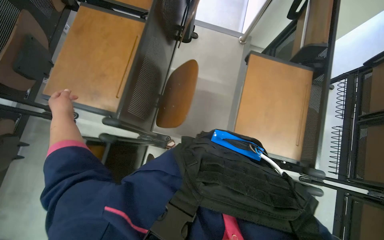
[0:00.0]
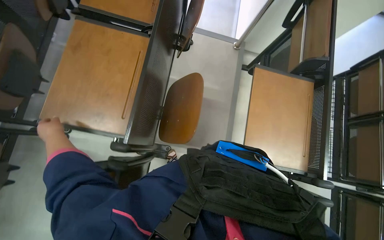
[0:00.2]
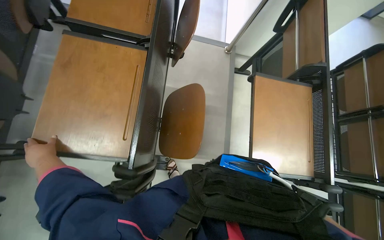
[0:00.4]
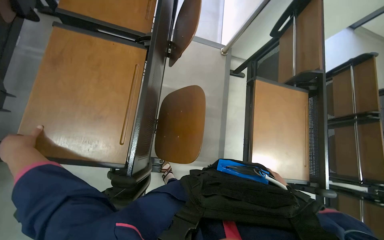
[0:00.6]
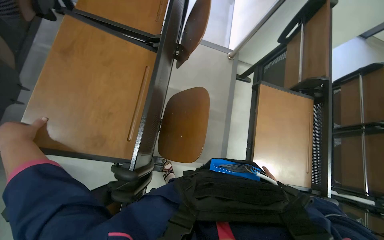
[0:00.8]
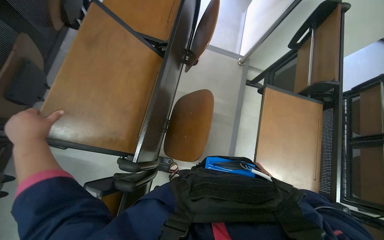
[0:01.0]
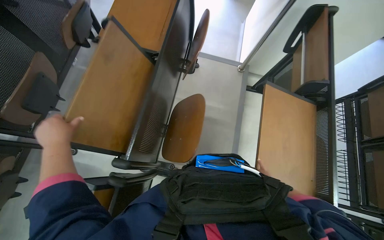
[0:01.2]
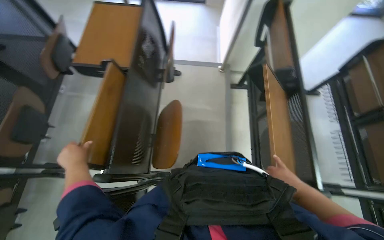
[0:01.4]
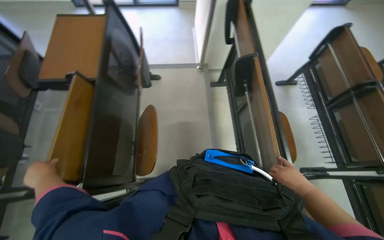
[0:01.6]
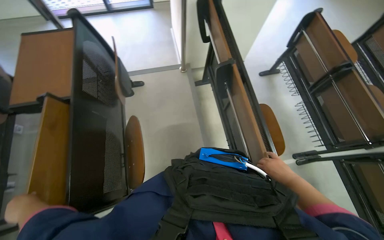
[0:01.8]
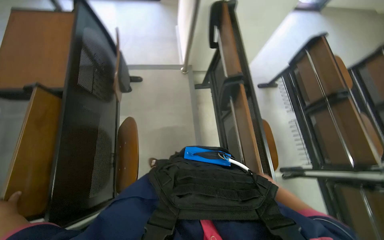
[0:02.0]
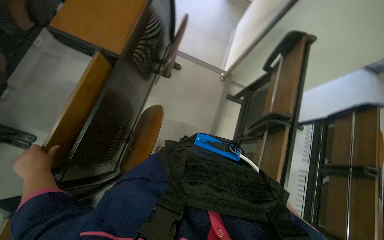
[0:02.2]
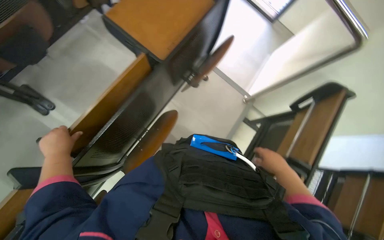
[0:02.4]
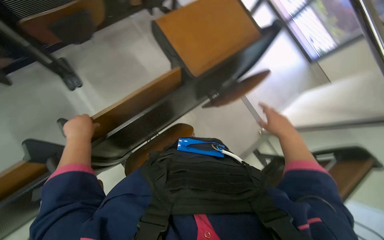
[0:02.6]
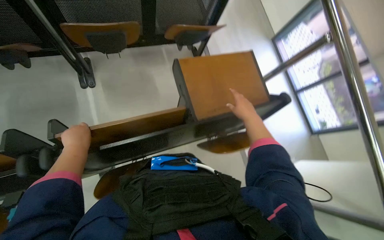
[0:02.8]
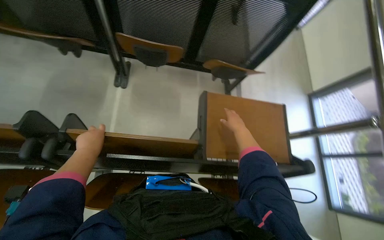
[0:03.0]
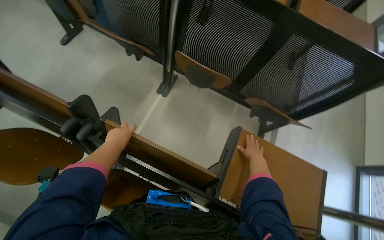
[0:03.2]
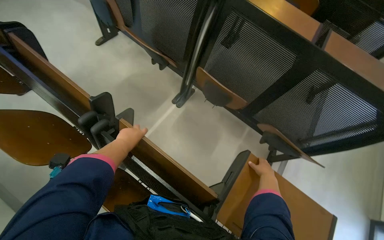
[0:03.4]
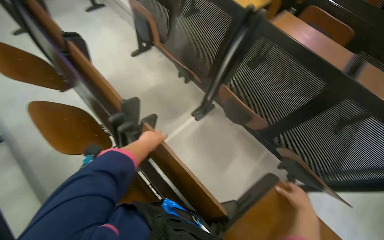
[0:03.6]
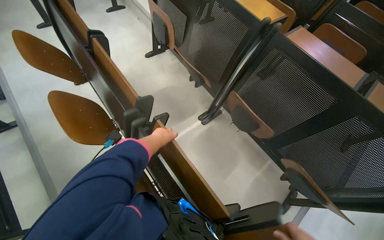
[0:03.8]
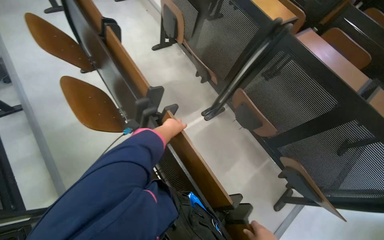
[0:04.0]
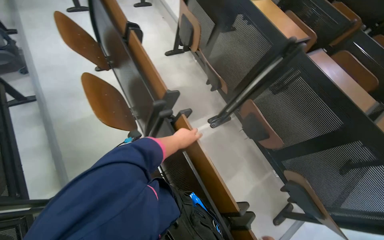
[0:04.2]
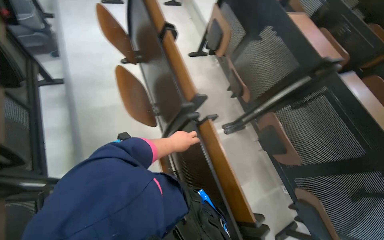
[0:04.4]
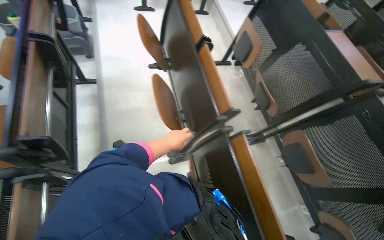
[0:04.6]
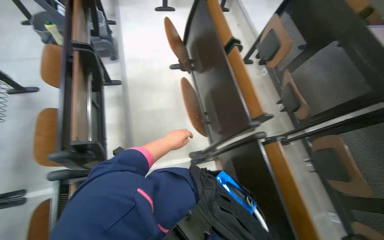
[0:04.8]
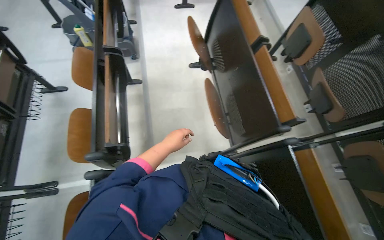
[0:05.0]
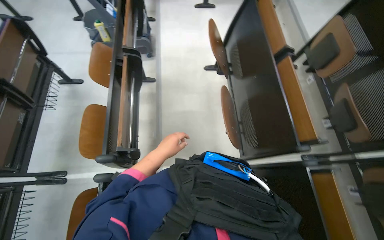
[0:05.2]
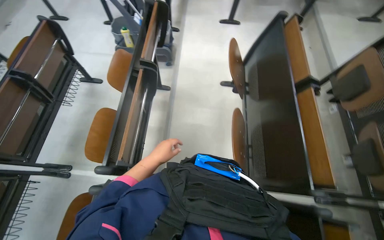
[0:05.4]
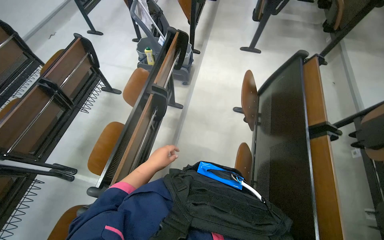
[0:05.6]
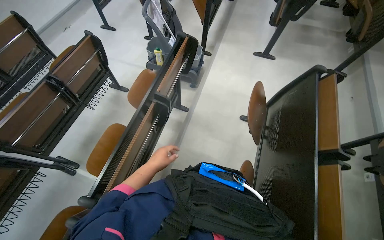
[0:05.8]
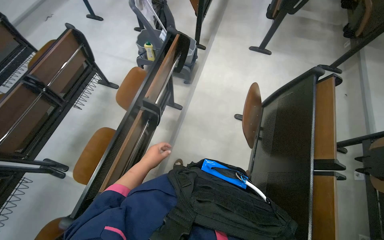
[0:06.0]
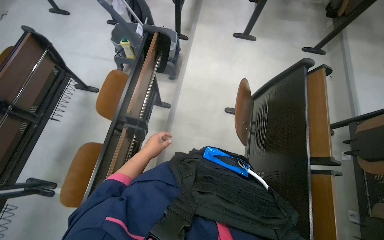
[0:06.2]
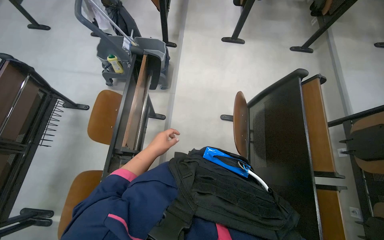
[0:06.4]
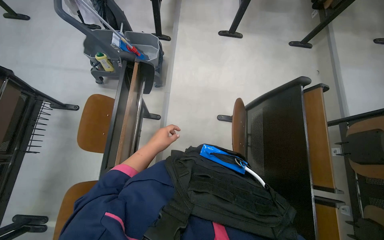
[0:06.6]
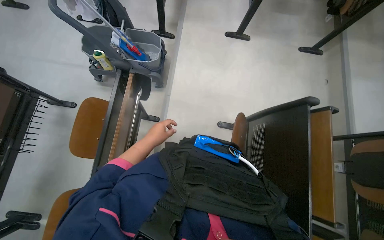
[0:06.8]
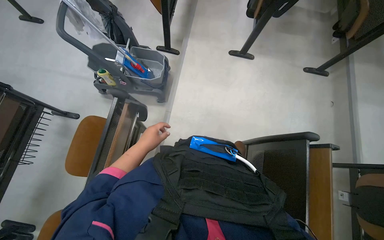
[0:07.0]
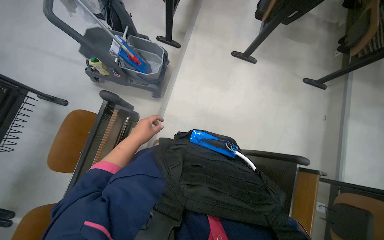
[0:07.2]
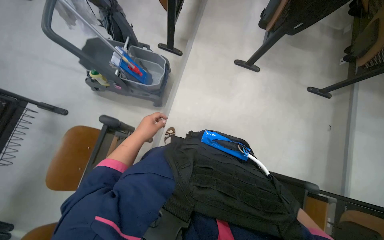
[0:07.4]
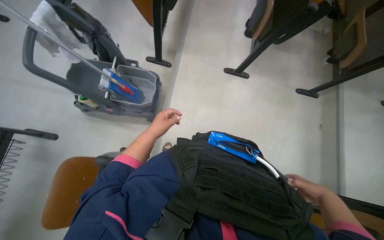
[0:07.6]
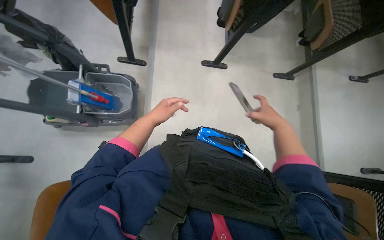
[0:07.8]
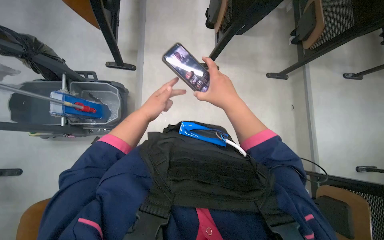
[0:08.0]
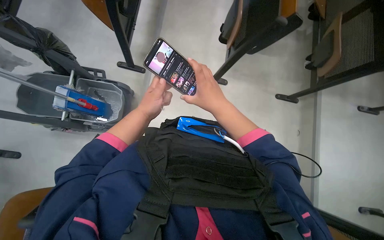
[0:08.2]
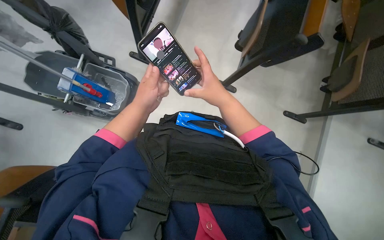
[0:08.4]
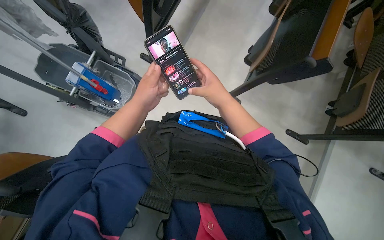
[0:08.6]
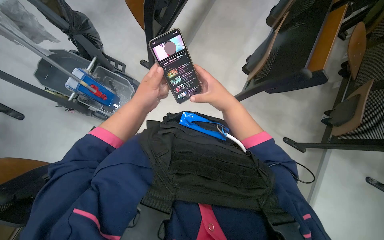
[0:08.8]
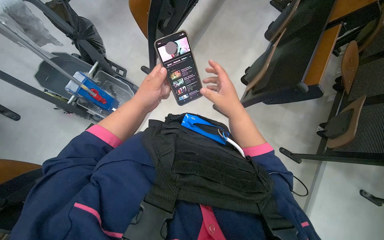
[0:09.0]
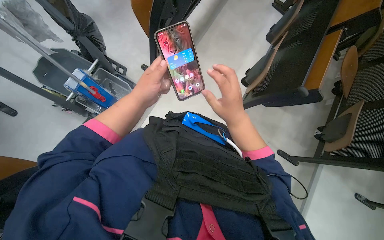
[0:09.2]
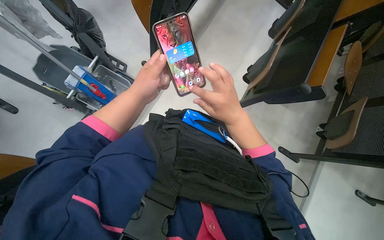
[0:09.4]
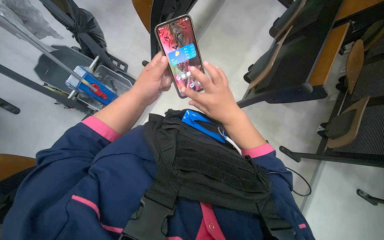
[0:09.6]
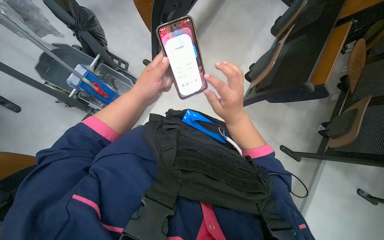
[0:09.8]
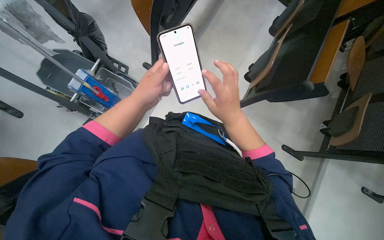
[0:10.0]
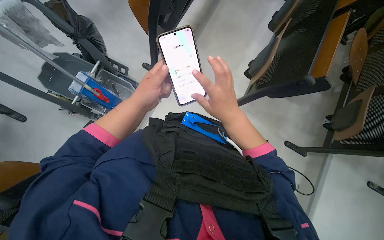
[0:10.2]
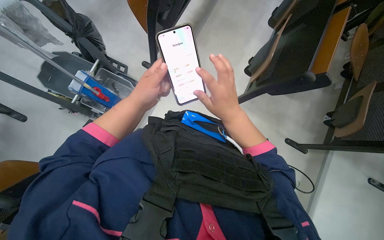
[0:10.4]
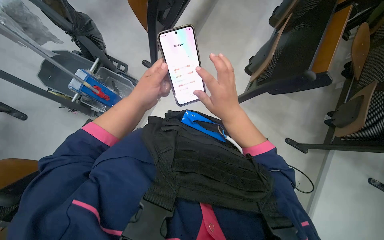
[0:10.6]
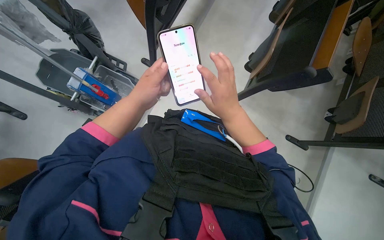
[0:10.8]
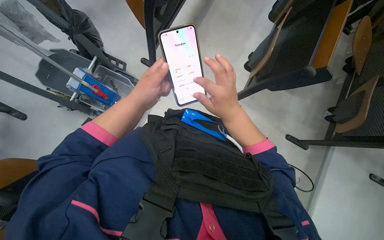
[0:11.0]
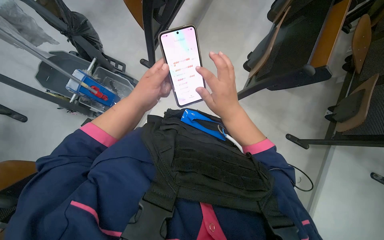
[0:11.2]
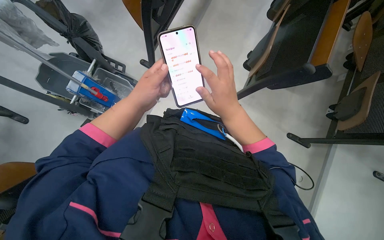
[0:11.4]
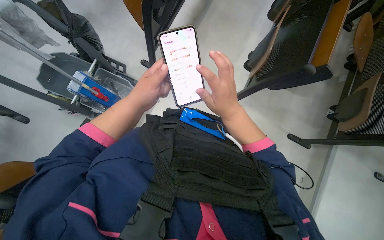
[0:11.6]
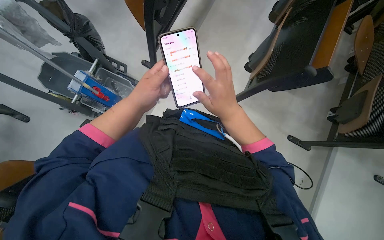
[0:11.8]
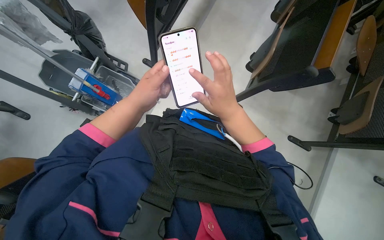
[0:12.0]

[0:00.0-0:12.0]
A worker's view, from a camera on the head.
Job: organizing items.
The whole recording: Folding down desks in lecture hall. The worker folds down the desks in the lecture hall.
0:01.6 to 0:03.0: The camera travels roughly 50 cm. The camera pitches upward, by about 20 degrees. Everything in view rotates about 95 degrees clockwise.
0:03.0 to 0:04.4: The wearer's head swings roughly 65 degrees to the left. The view tilts roughly 20 degrees upward.
0:04.4 to 0:06.0: The head travels approximately 60 cm. The wearer's head swings approximately 40 degrees to the left.
0:06.0 to 0:07.6: The camera travels approximately 90 cm.
0:07.6 to 0:09.0: The left hand is displaced up the picture by approximately 25 cm.
0:09.0 to 0:12.0: The hands are busy where they are.

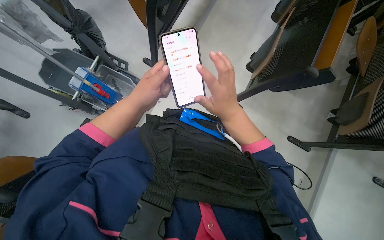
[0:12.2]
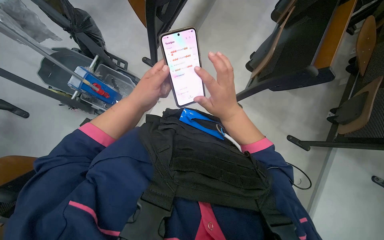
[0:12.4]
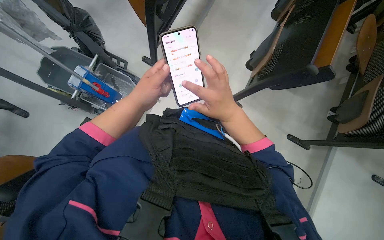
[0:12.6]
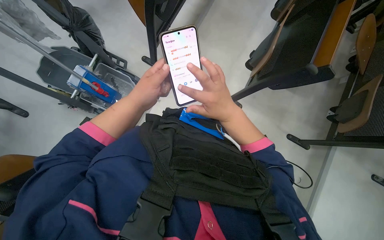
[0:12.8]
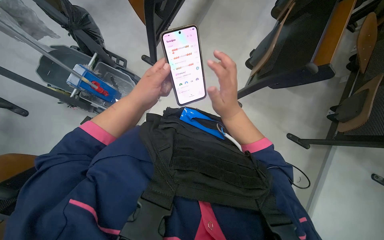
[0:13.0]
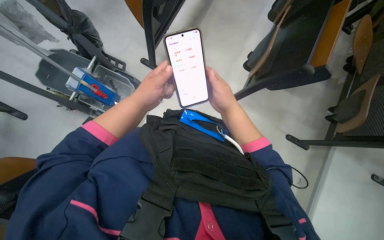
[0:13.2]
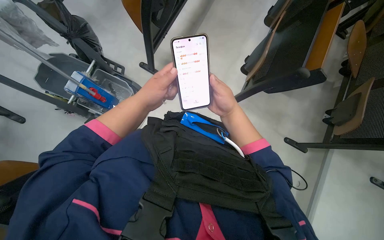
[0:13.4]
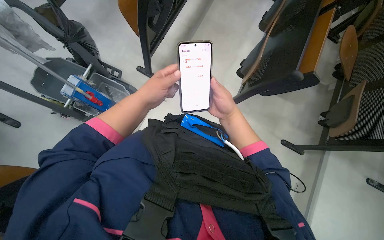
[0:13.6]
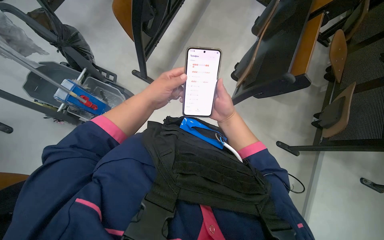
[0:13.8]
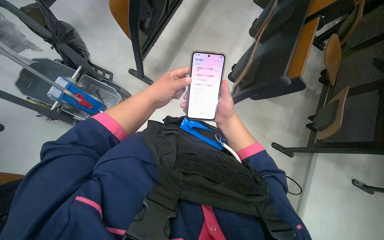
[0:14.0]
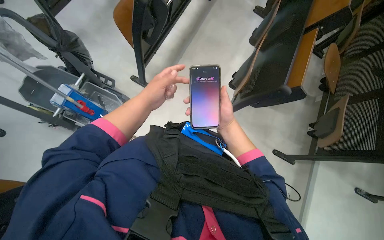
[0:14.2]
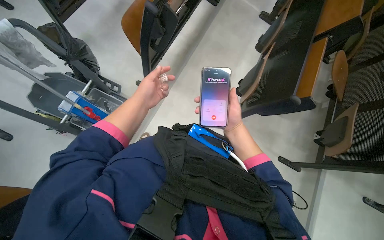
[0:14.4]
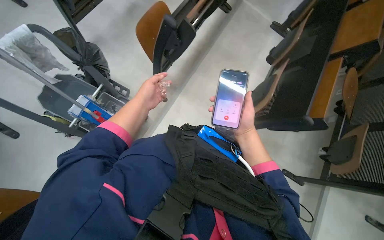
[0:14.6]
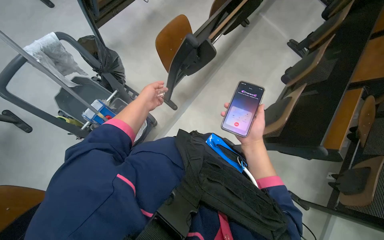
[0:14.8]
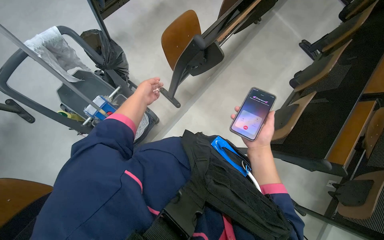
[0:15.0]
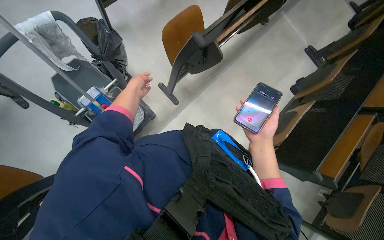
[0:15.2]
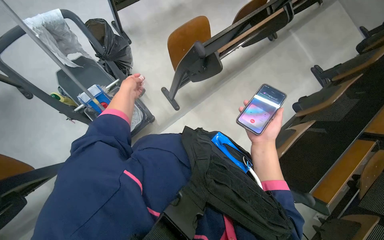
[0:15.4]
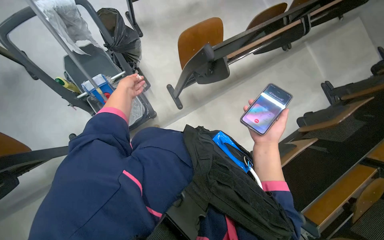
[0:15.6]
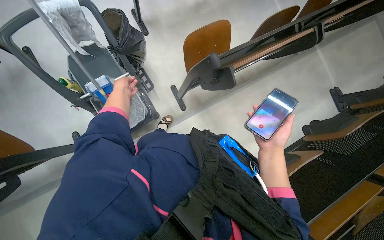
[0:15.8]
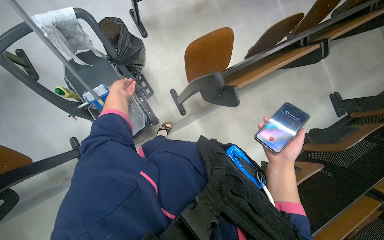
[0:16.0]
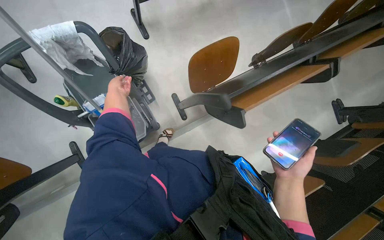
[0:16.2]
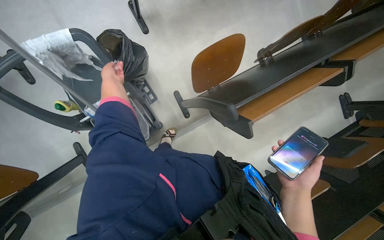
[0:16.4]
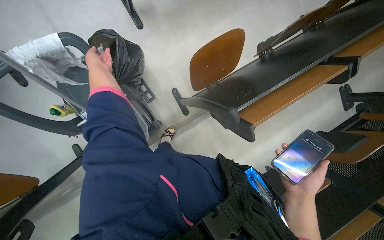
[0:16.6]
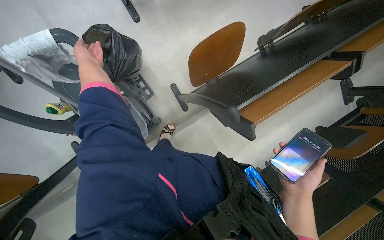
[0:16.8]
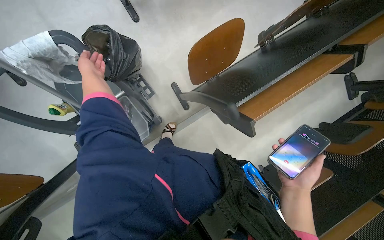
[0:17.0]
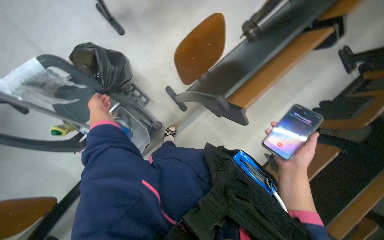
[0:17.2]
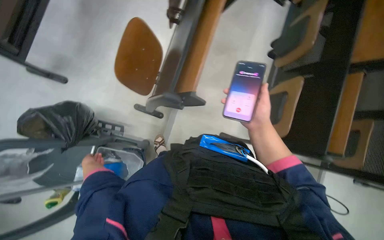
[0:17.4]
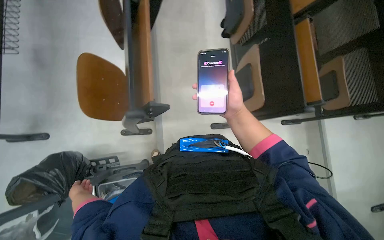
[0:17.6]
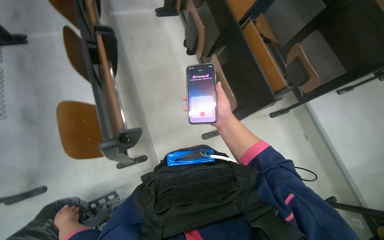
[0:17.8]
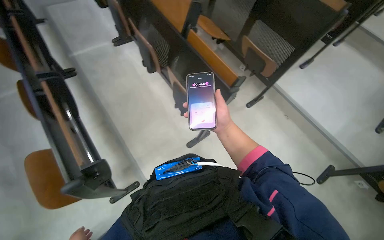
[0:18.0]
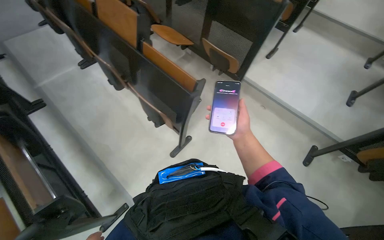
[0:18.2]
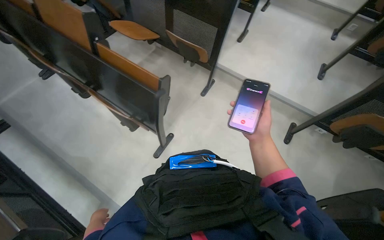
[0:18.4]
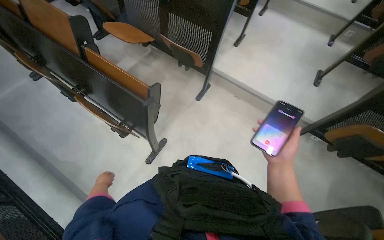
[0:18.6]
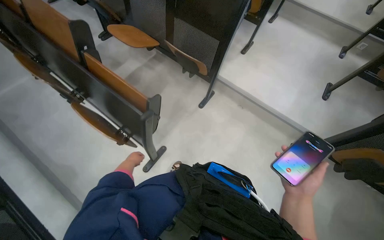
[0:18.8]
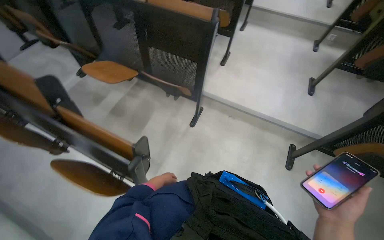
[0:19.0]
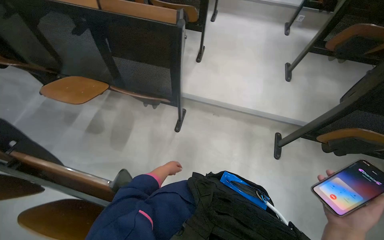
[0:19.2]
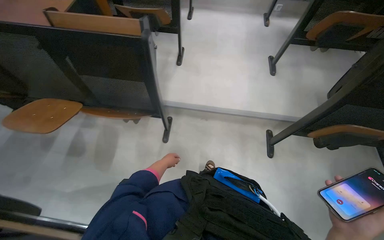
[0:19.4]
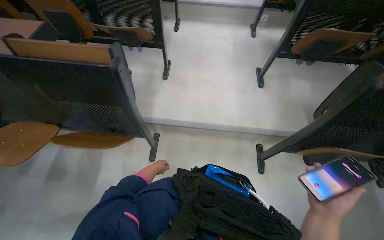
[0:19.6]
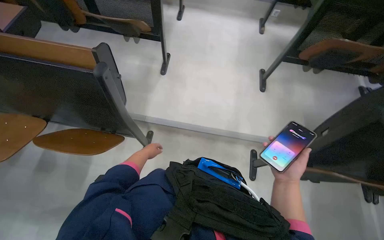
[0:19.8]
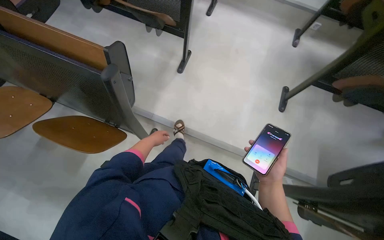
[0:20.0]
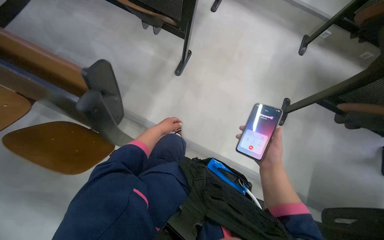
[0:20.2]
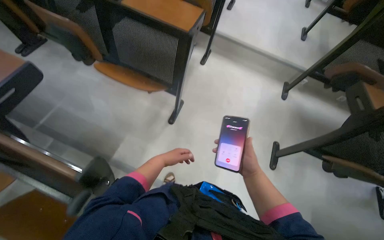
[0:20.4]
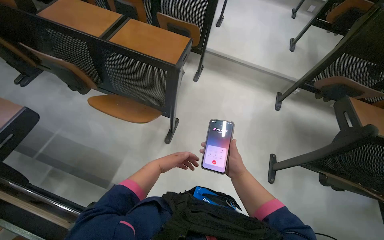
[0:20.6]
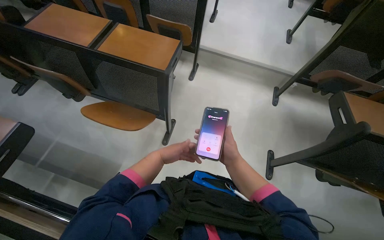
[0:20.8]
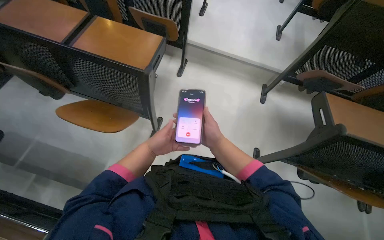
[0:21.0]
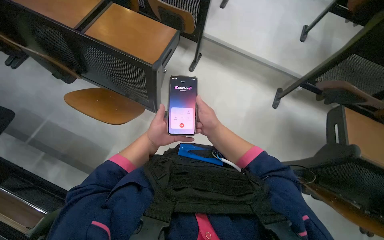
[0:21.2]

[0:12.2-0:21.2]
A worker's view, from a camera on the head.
Job: organizing items.
The whole recording: Folding down desks in lecture hall. The worker folds down the desks in the lecture hall.
0:12.2 to 0:13.8: The right hand is displaced farther from the camera by approximately 10 cm.
0:13.8 to 0:15.2: The left hand moves up the picture, to the left and farther from the camera, some 40 cm.
0:15.2 to 0:16.6: The head travels roughly 40 cm.
0:16.6 to 0:18.2: The camera is carried some 40 cm. The scene turns roughly 105 degrees counterclockwise in the picture.
0:18.2 to 0:19.8: The wearer moves some 1 m. The head rotates some 35 degrees to the right.
0:19.8 to 0:21.2: The camera travels some 70 cm.
